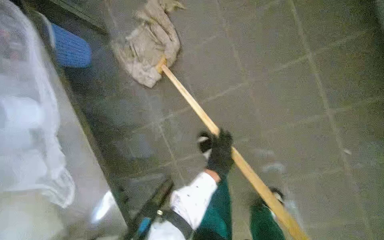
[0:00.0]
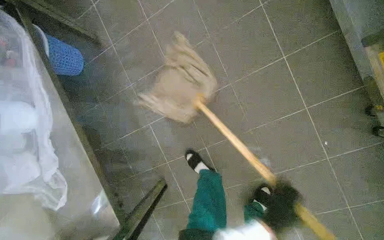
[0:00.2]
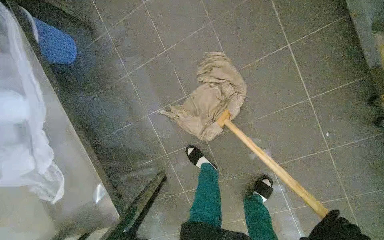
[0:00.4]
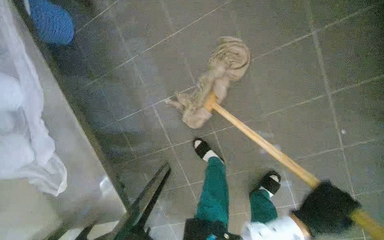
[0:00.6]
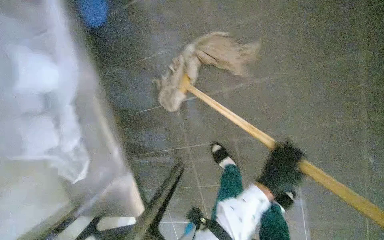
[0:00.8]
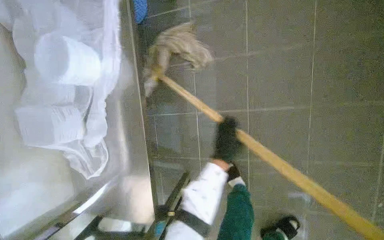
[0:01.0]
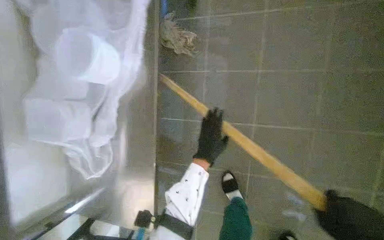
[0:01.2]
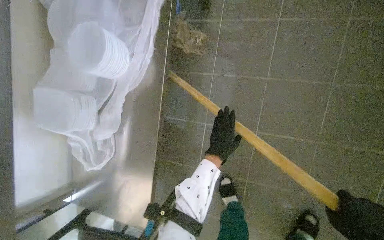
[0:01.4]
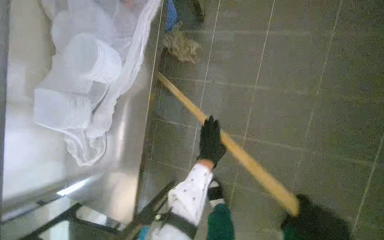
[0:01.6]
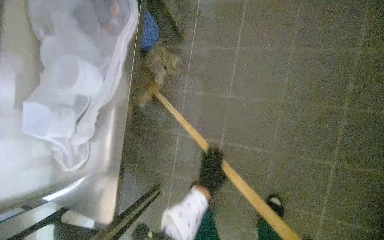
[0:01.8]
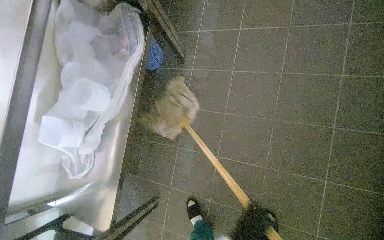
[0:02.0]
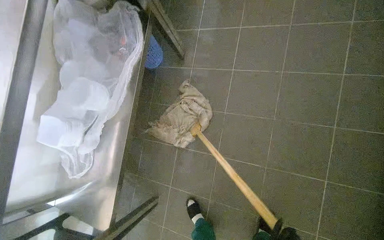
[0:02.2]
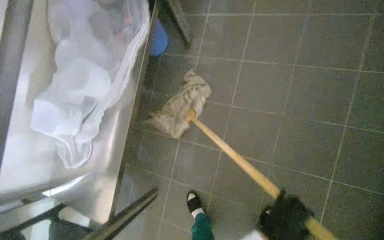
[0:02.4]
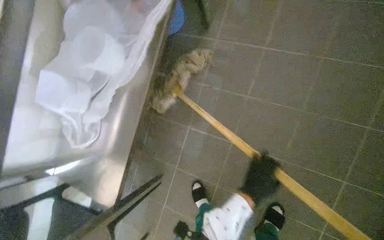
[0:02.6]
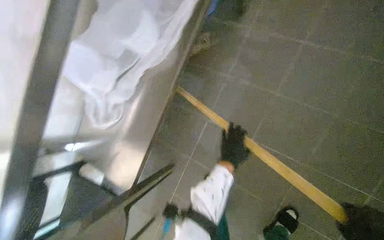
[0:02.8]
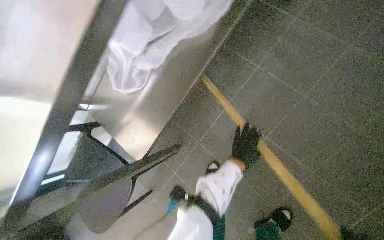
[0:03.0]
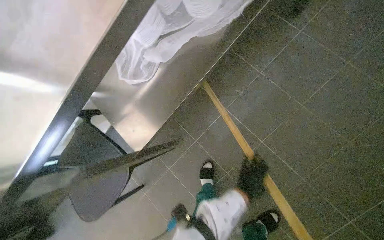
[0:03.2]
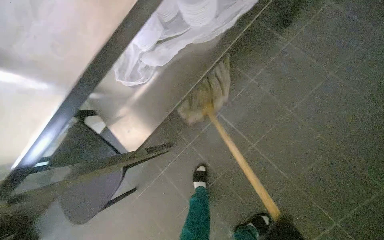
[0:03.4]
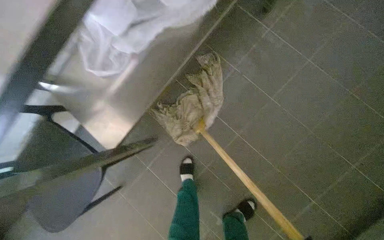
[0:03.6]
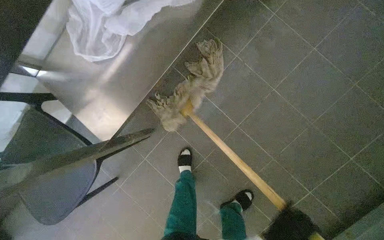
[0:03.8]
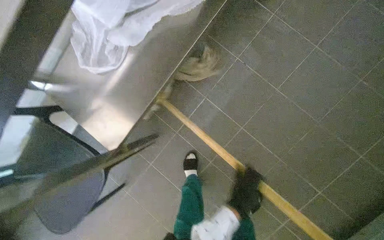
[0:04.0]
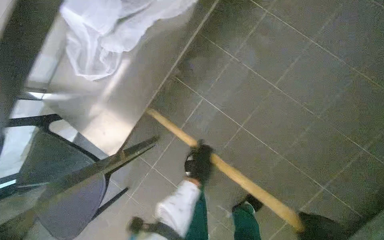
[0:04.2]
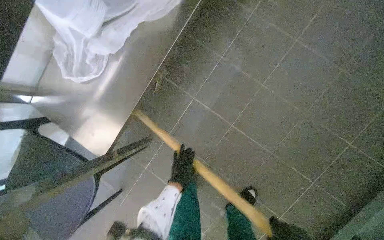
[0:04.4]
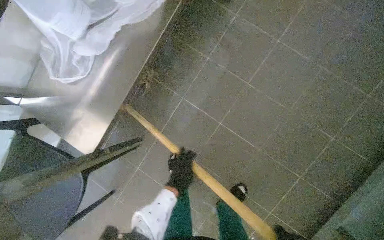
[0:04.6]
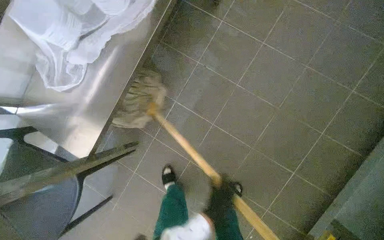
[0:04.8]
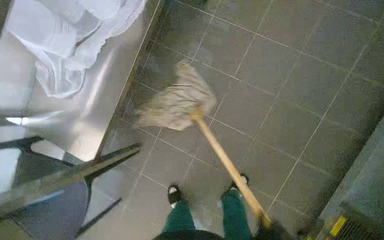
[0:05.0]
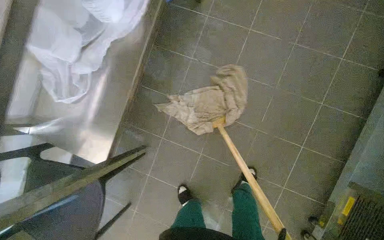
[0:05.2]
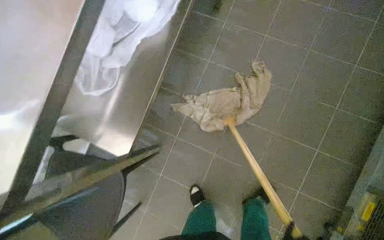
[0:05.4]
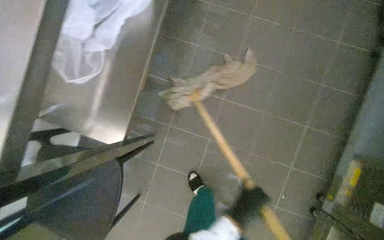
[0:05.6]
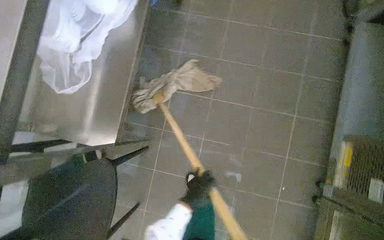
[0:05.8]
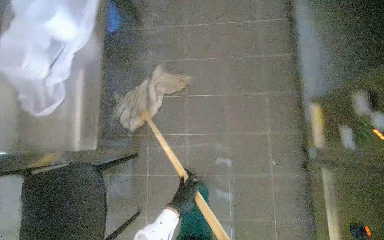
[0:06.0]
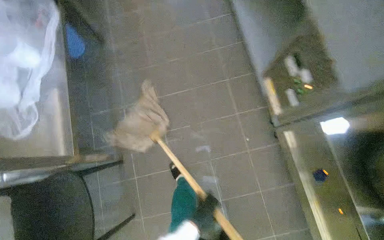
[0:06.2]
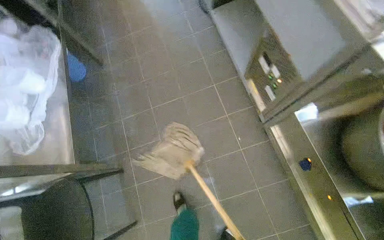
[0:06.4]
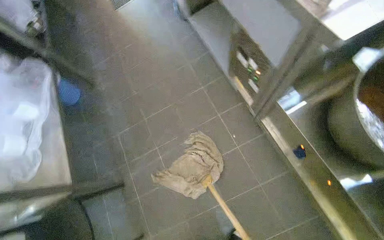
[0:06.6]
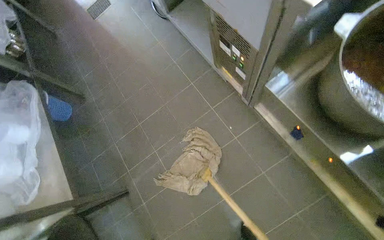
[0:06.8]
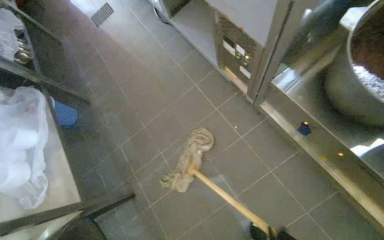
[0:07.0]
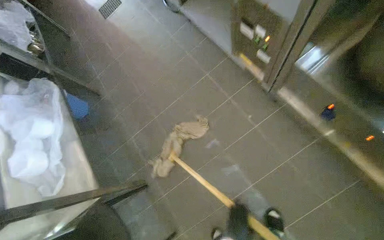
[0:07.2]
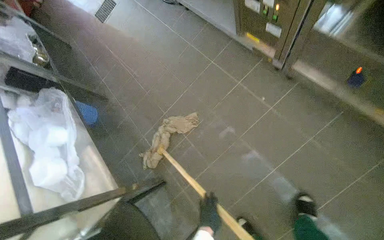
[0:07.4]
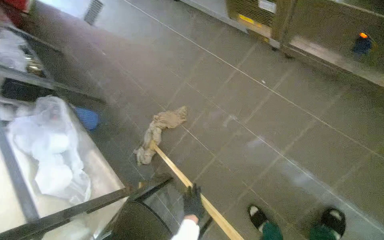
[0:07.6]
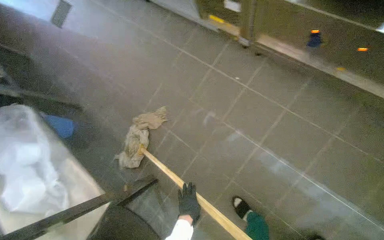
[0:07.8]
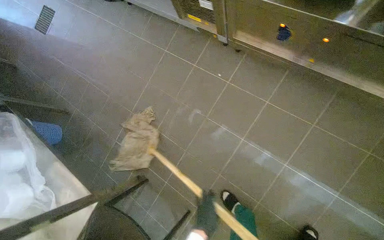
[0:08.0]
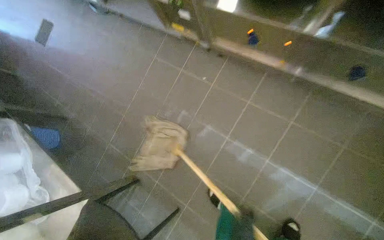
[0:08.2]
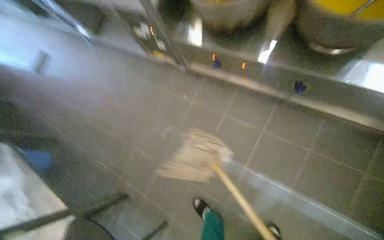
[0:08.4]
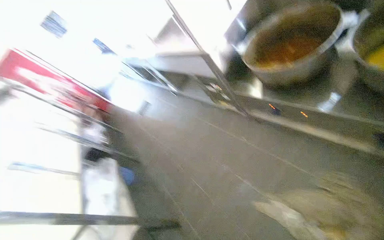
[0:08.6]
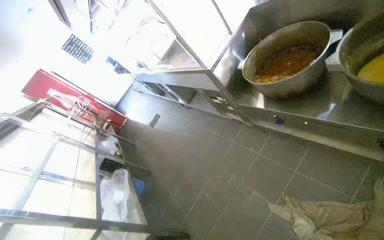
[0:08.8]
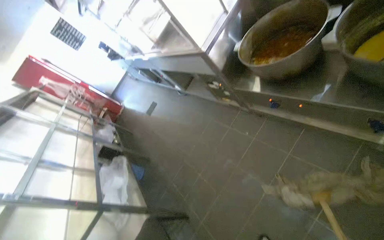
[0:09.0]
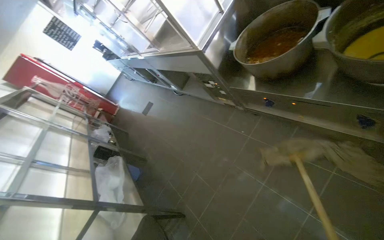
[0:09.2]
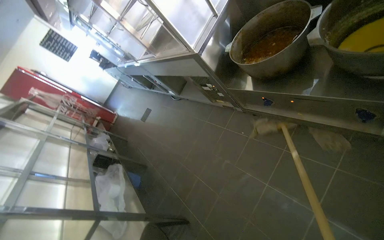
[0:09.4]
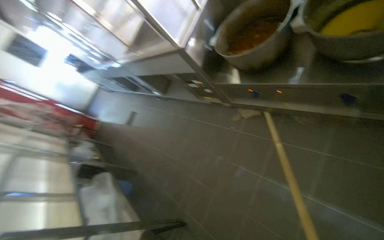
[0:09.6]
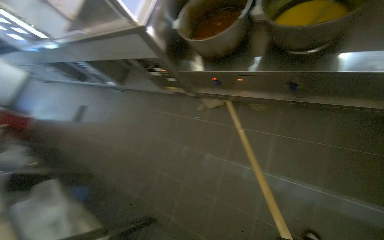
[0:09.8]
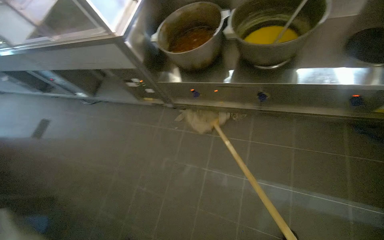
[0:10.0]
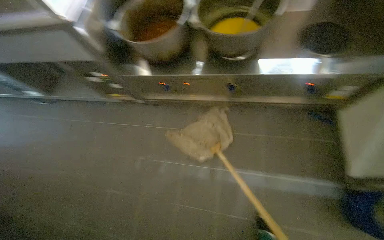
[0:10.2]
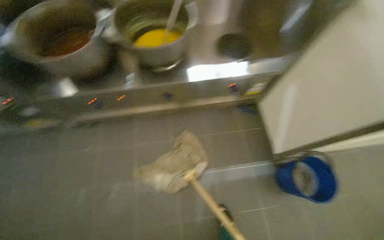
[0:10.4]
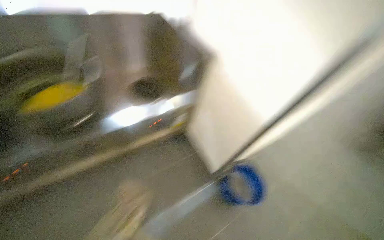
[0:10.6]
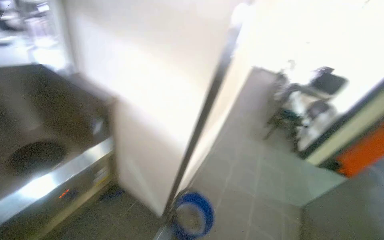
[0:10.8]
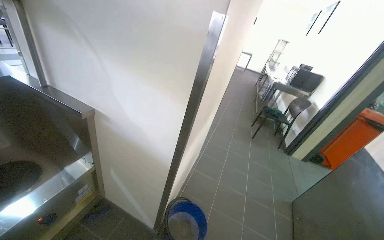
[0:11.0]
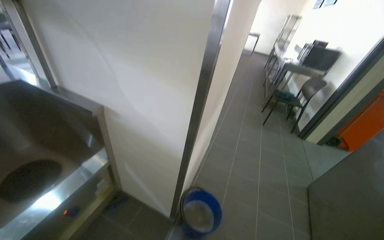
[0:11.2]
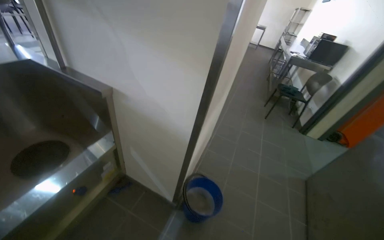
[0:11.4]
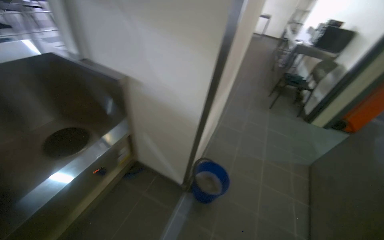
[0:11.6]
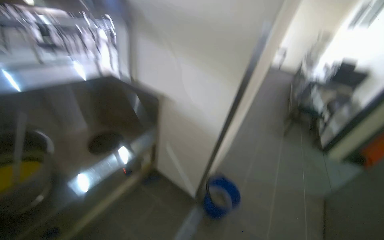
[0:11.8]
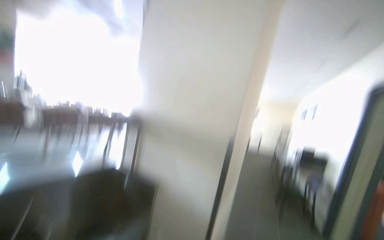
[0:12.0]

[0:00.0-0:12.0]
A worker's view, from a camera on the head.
Job: sweeping floor.
The whole recording: Sweeping kitchen floor. The worker sweeps the tiled floor in the kitchen area.
0:00.0 to 0:01.6: The scene turns about 30 degrees clockwise in the picture.
0:04.4 to 0:06.0: The view tilts roughly 15 degrees upward. The scene rotates counterclockwise by about 30 degrees.
0:06.0 to 0:07.6: The scene rotates counterclockwise by roughly 50 degrees.
0:07.6 to 0:09.0: The camera is carried roughly 50 cm. The camera pitches upward, by roughly 15 degrees.
0:09.0 to 0:10.4: The wearer looks about 60 degrees further to the right.
0:10.4 to 0:12.0: The camera travels some 40 cm. The wearer looks about 20 degrees further to the right. The camera pitches upward, by some 40 degrees.

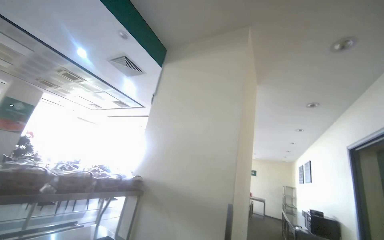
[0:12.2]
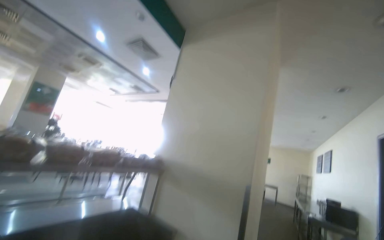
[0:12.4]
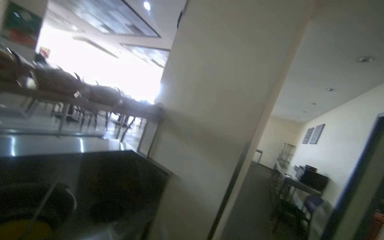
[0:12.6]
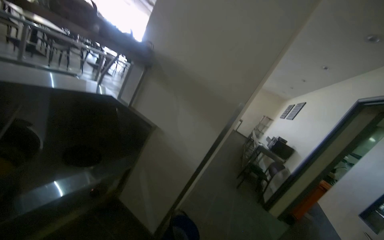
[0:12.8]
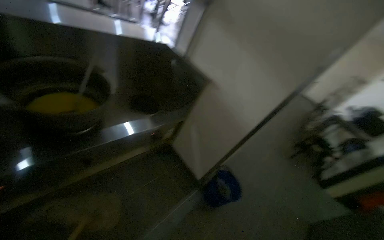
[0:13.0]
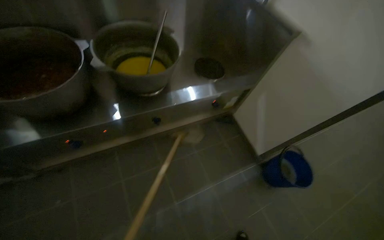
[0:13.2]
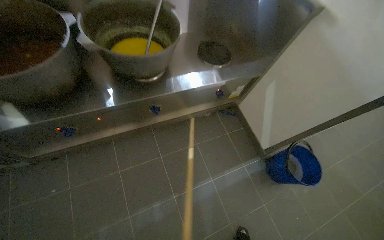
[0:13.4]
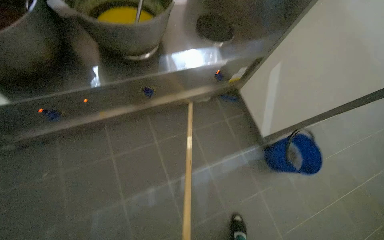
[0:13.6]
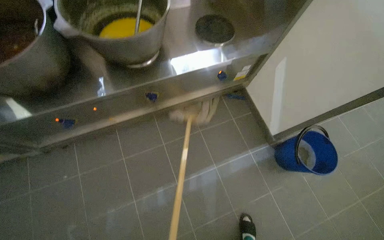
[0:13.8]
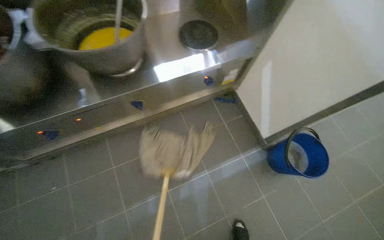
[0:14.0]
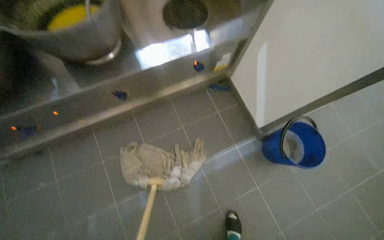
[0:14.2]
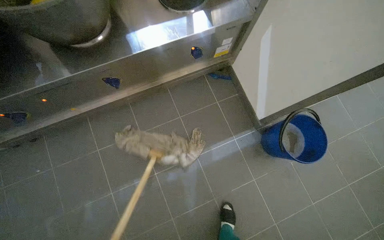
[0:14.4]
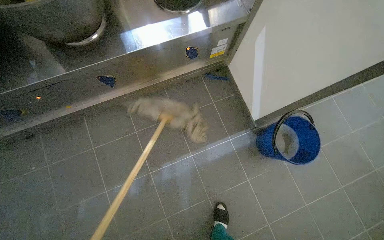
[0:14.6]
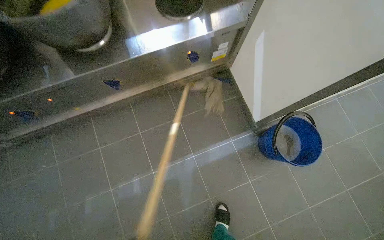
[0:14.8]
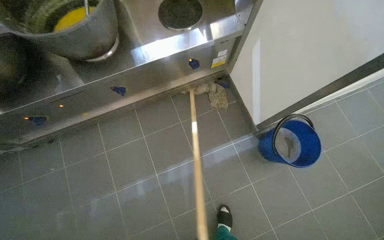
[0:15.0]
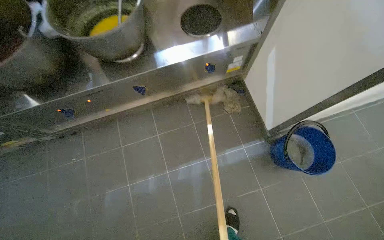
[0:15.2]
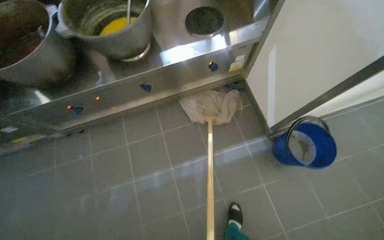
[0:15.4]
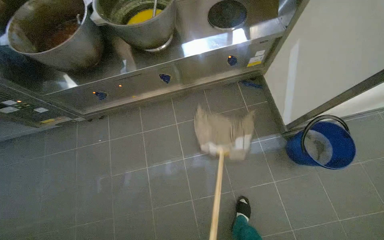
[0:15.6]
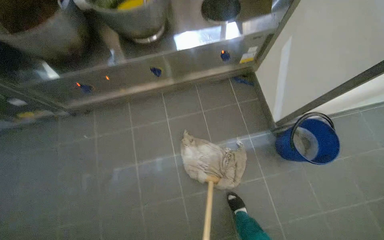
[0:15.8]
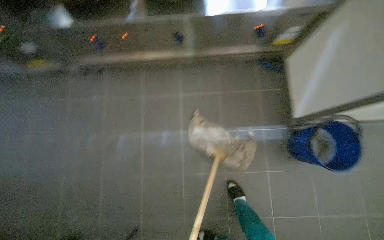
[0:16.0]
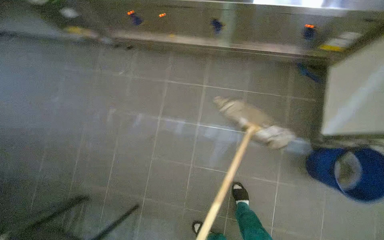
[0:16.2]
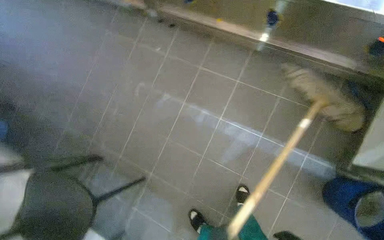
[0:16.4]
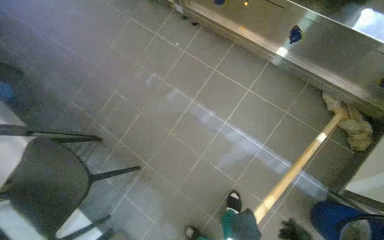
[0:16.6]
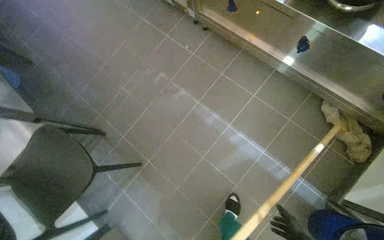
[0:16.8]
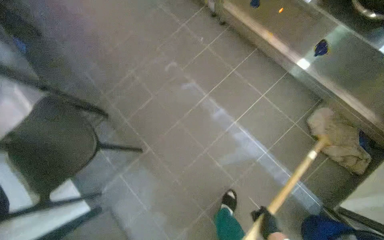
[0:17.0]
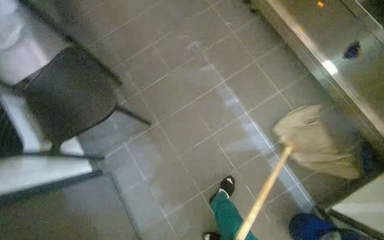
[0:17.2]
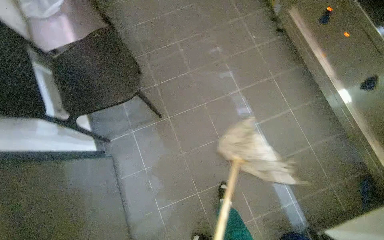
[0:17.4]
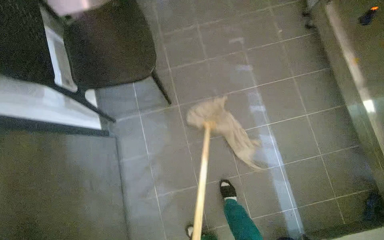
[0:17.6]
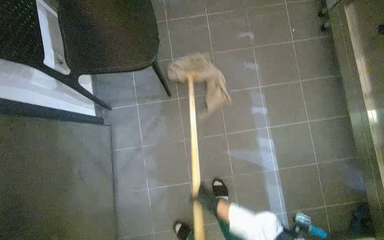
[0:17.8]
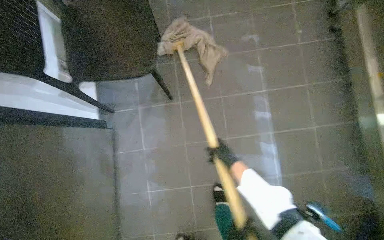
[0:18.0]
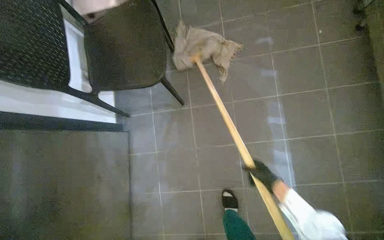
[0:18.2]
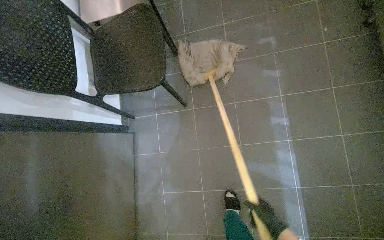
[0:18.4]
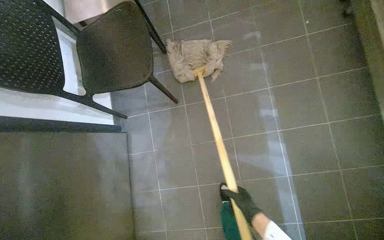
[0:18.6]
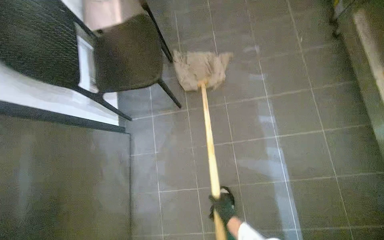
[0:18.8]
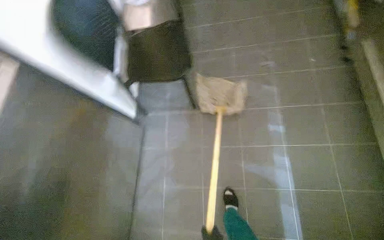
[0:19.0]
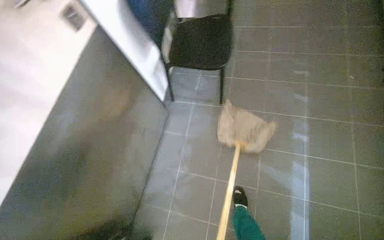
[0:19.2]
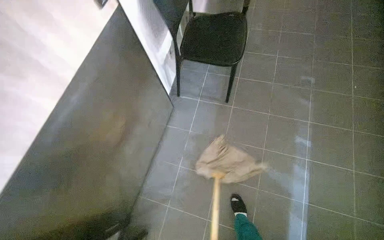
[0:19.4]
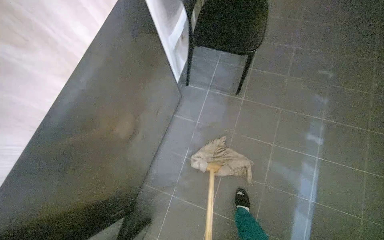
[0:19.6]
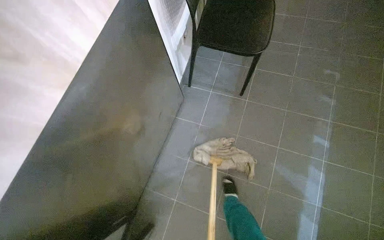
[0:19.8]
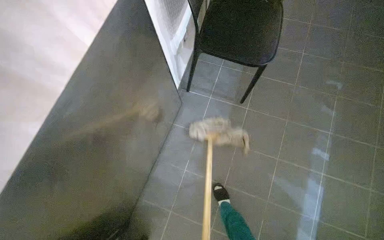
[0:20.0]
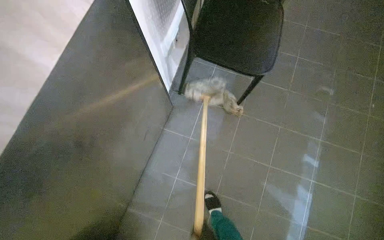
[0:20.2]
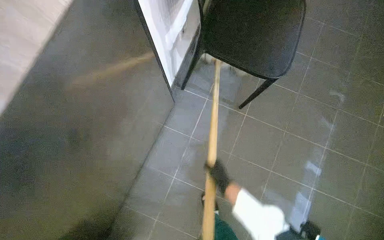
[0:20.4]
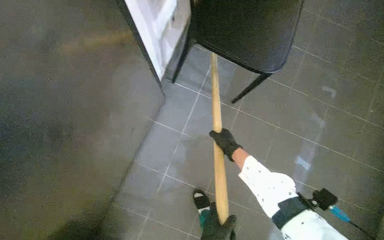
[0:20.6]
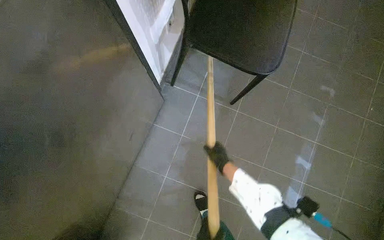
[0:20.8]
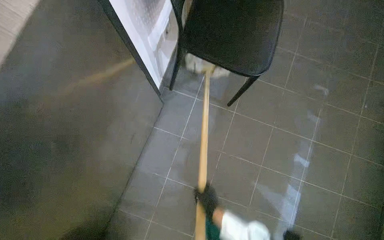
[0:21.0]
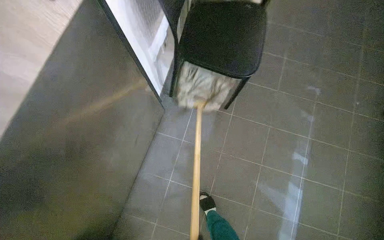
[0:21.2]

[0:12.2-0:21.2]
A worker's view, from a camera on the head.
Job: sweeping floor.
The whole recording: Sweeping kitchen floor. The worker sweeps the tiled floor in the kitchen area.
0:12.2 to 0:13.8: The head travels about 40 cm. The head turns to the left by some 55 degrees. The view tilts approximately 70 degrees downward.
0:15.2 to 0:16.6: The wearer looks approximately 55 degrees further to the left. The view tilts approximately 15 degrees downward.
0:16.6 to 0:18.2: Everything in view rotates roughly 45 degrees clockwise.
0:18.2 to 0:19.8: The head travels approximately 50 cm. The scene turns roughly 25 degrees clockwise in the picture.
